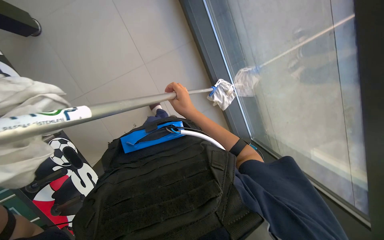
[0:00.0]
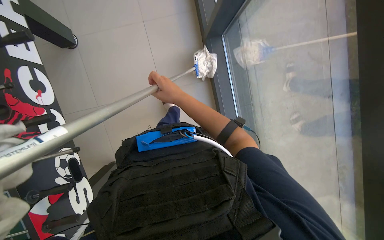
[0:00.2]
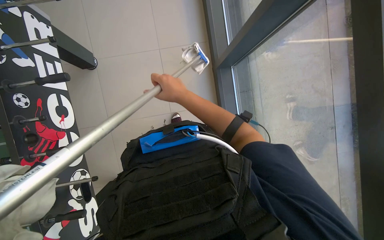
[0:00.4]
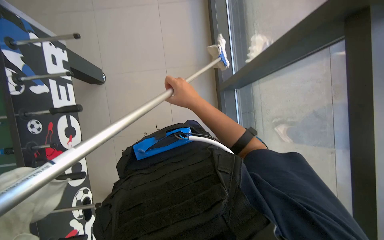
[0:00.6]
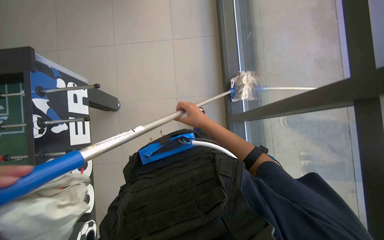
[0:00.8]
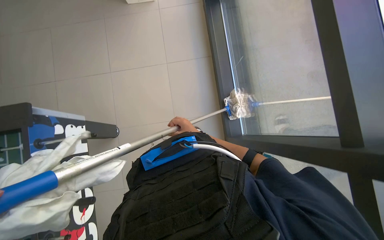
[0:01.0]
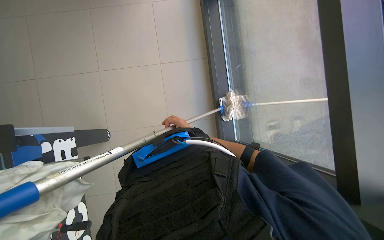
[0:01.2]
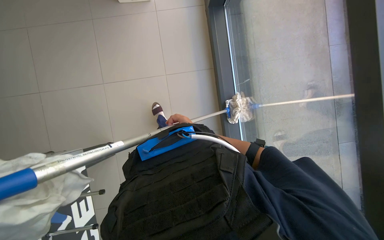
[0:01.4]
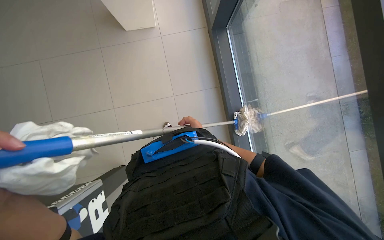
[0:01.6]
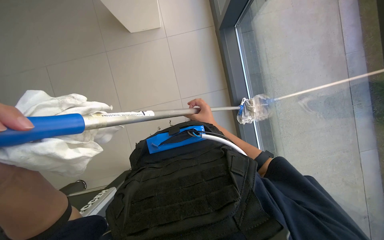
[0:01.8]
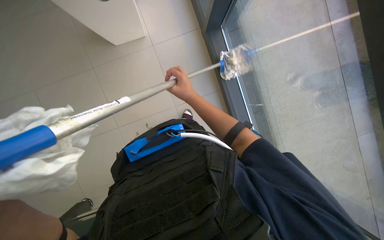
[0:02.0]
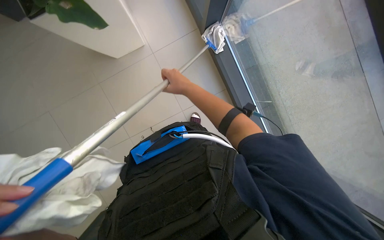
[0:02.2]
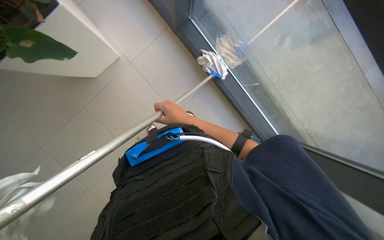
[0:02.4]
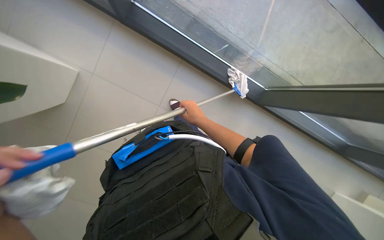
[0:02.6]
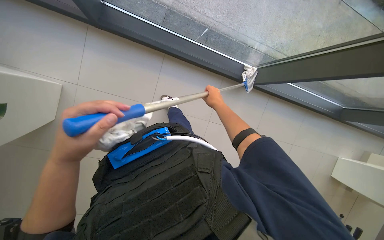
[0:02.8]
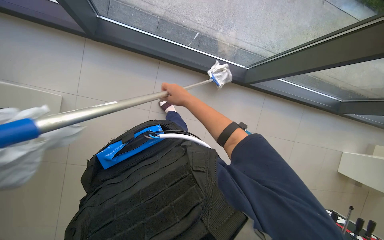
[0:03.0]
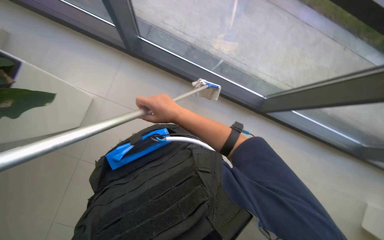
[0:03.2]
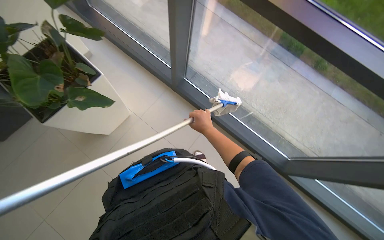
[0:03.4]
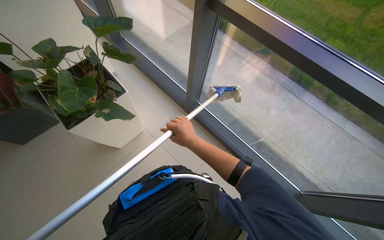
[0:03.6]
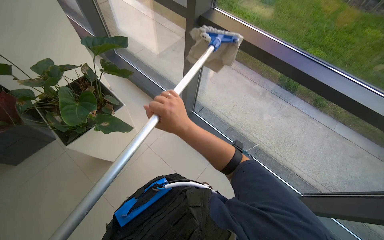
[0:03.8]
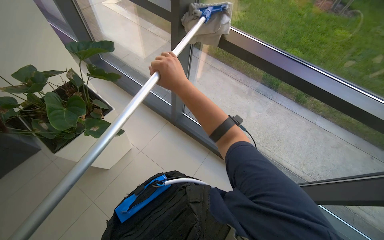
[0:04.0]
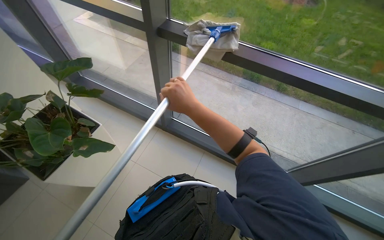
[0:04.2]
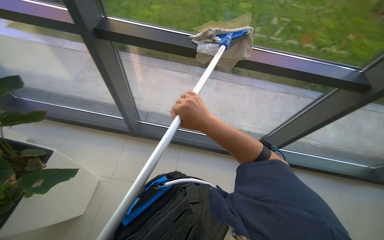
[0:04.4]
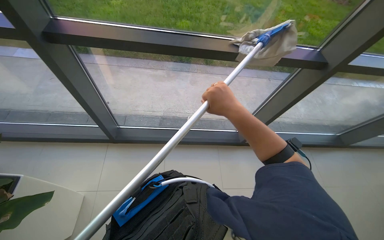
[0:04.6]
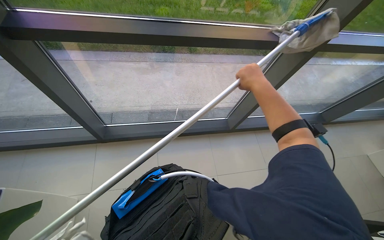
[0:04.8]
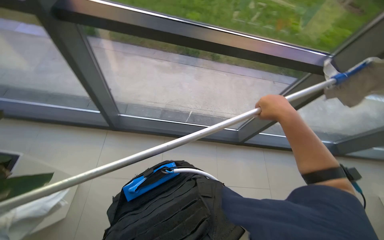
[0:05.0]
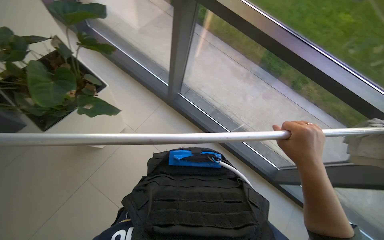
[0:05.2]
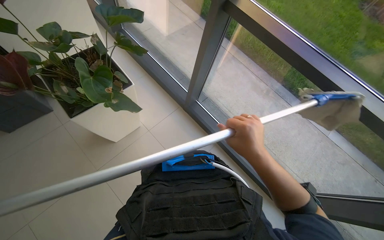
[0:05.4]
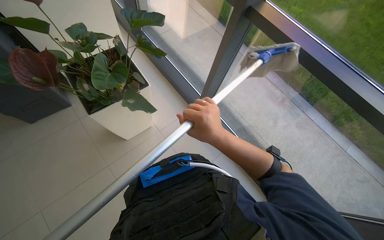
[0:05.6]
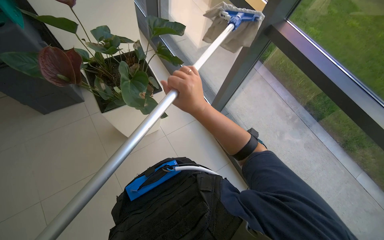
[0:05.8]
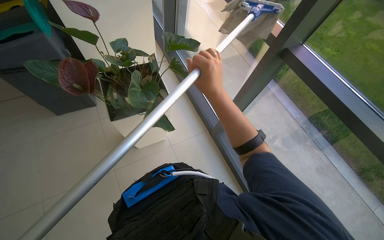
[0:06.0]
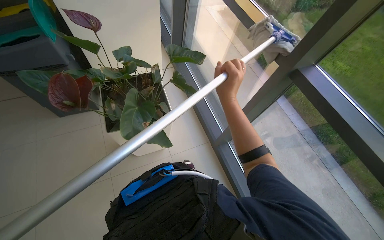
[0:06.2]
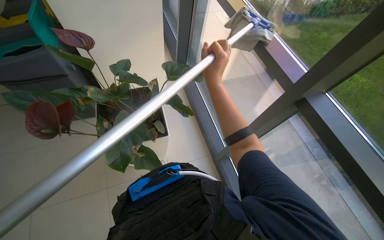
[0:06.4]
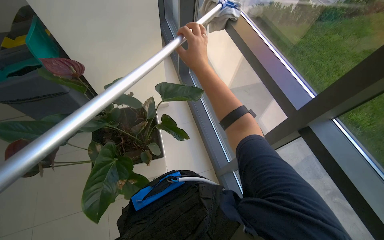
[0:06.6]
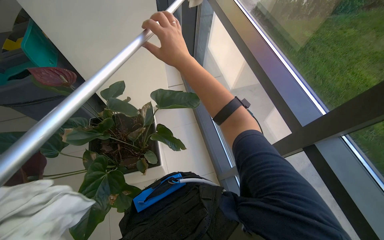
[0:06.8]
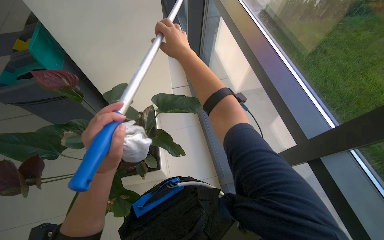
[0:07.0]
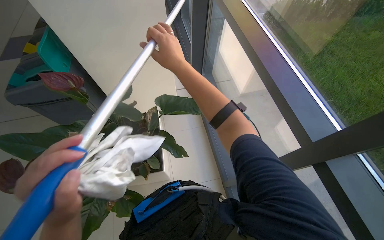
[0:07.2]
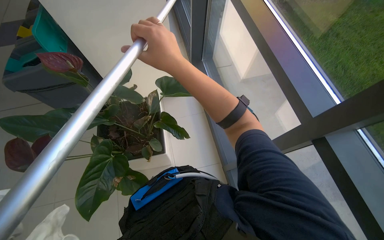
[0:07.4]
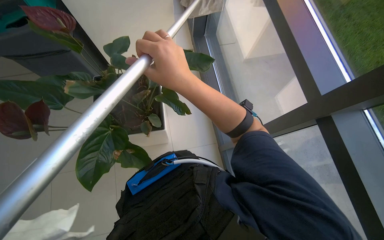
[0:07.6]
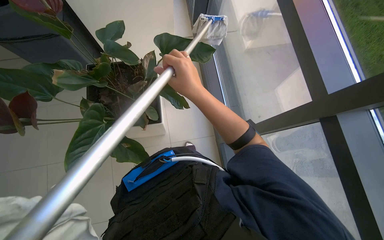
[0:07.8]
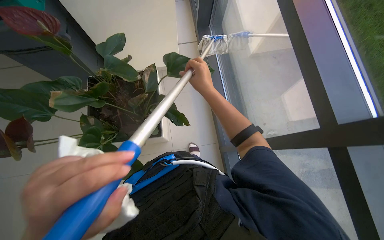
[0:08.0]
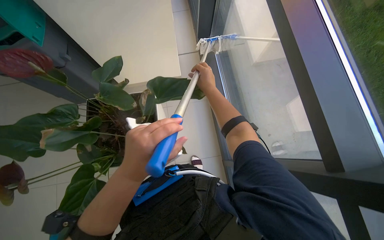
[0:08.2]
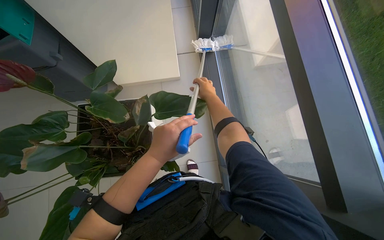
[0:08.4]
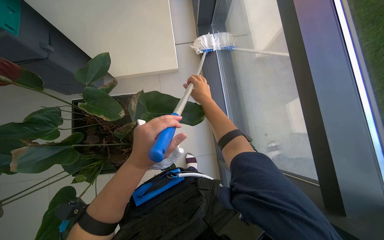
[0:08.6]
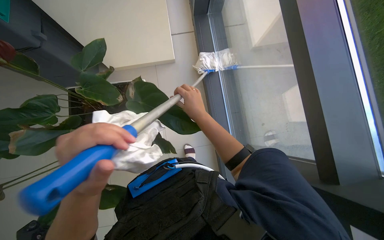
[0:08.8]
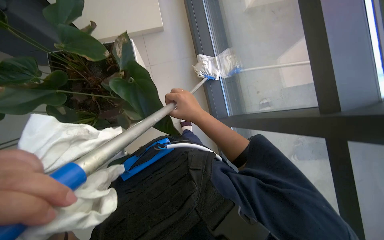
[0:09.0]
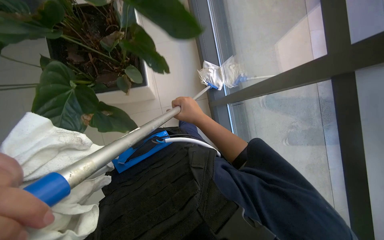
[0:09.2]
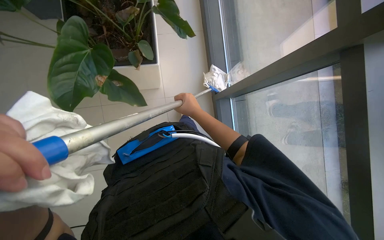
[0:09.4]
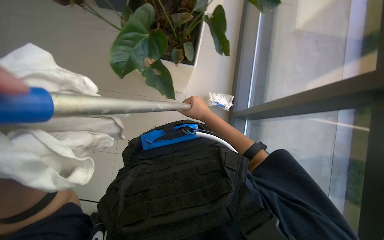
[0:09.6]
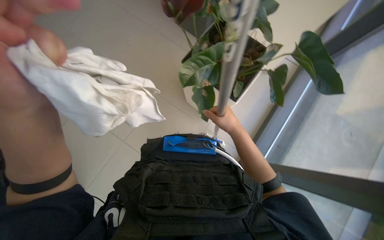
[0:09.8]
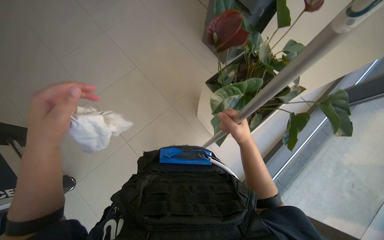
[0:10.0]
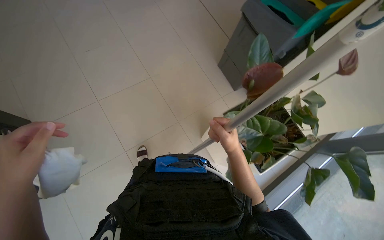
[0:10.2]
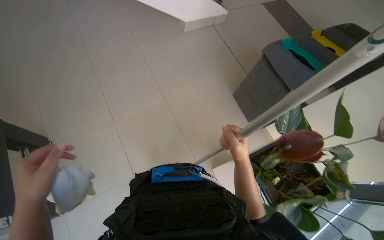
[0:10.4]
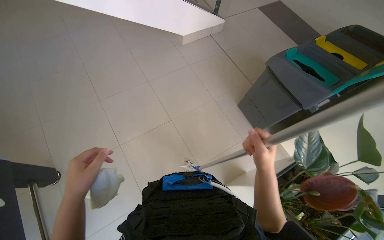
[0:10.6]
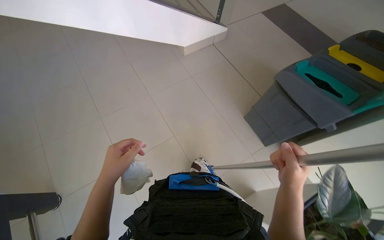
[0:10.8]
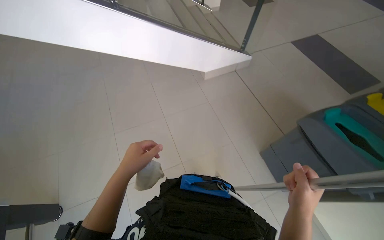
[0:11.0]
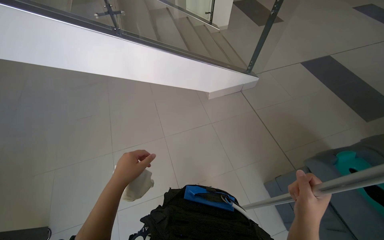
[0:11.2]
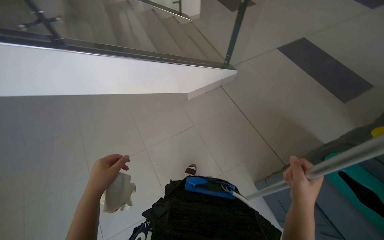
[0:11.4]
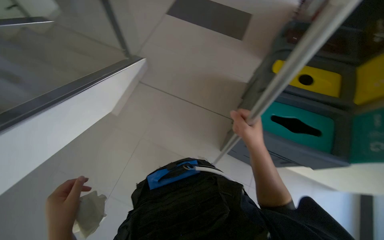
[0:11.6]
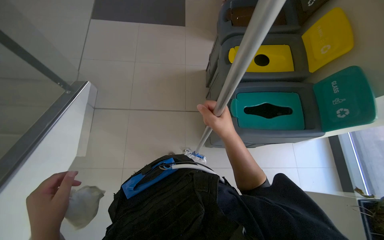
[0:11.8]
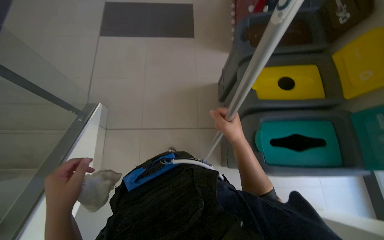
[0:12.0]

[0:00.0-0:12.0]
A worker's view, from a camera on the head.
Job: cleaning windows.
The whole recording: Cleaning glass windows with mop. The worker cleans large glass windows with a mop.
0:00.0 to 0:01.6: The camera pitches upward, by approximately 35 degrees.
0:03.0 to 0:04.4: The view tips upward by approximately 20 degrees.
0:07.6 to 0:09.0: The right hand goes approximately 20 cm farther from the camera and to the right.
0:09.0 to 0:10.4: The right hand travels down the picture by roughly 25 cm.
0:10.4 to 0:12.0: The wearer moves some 1 m.

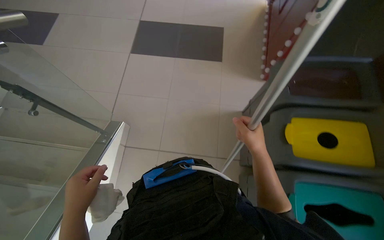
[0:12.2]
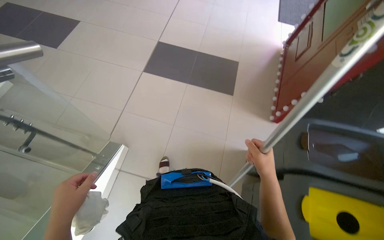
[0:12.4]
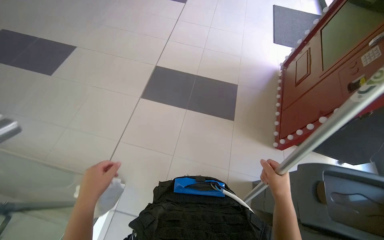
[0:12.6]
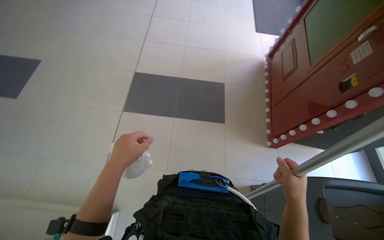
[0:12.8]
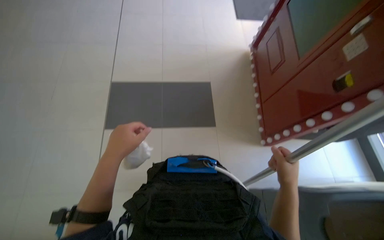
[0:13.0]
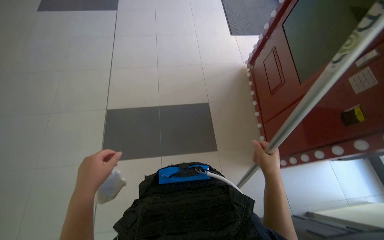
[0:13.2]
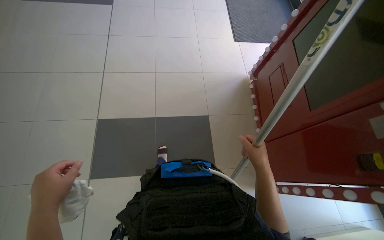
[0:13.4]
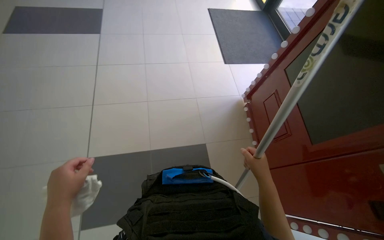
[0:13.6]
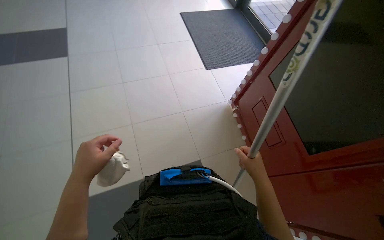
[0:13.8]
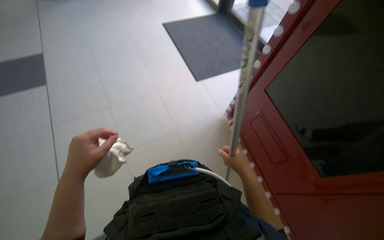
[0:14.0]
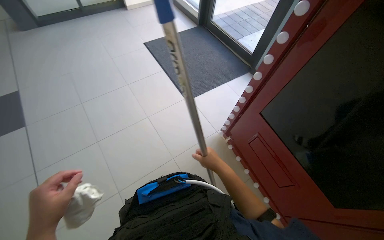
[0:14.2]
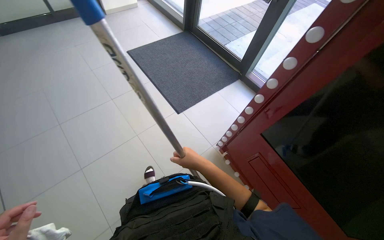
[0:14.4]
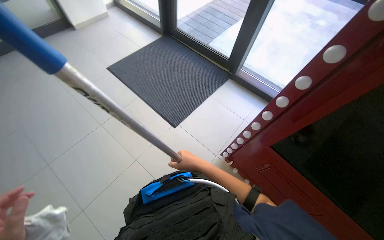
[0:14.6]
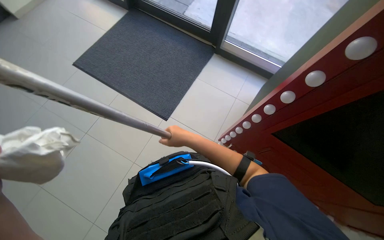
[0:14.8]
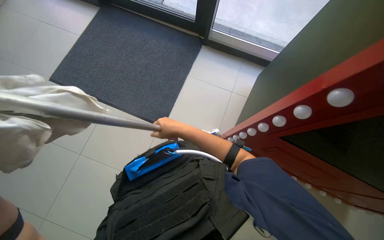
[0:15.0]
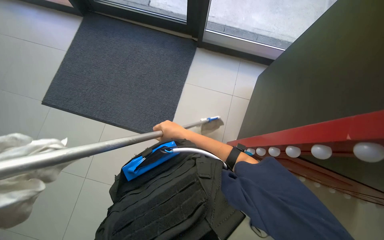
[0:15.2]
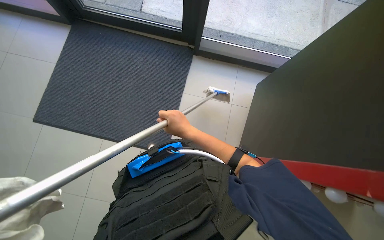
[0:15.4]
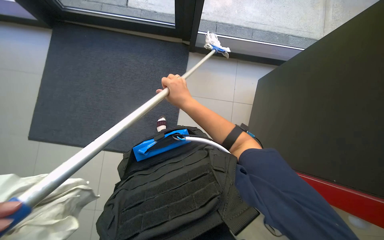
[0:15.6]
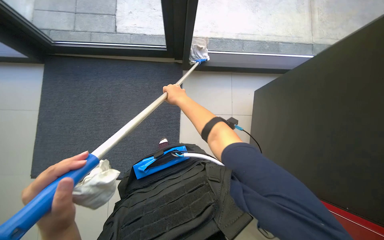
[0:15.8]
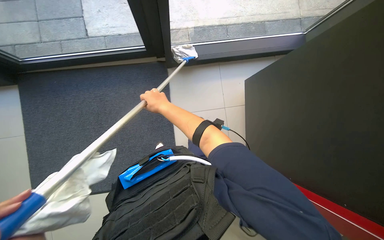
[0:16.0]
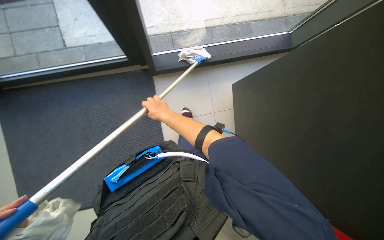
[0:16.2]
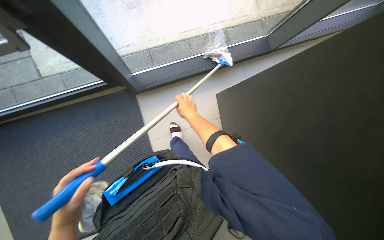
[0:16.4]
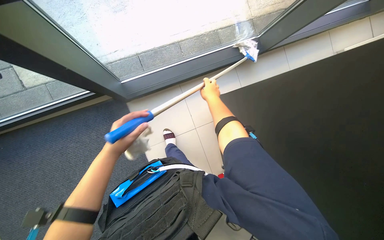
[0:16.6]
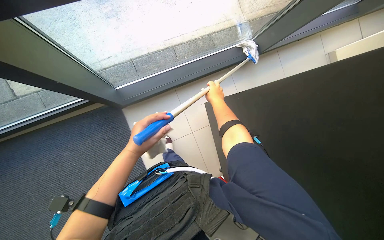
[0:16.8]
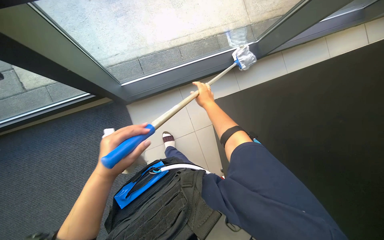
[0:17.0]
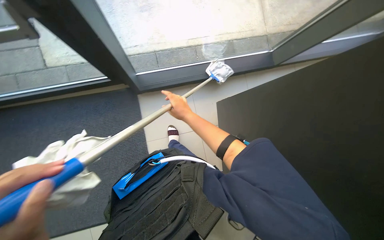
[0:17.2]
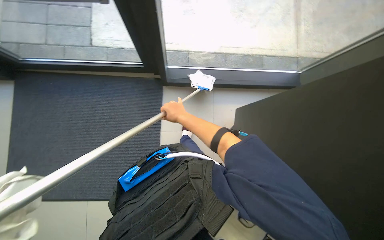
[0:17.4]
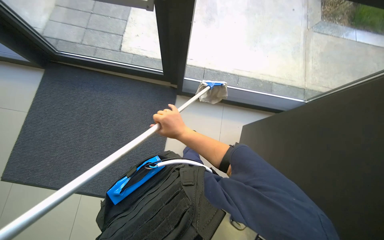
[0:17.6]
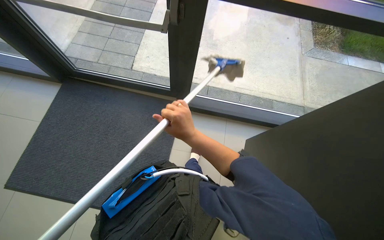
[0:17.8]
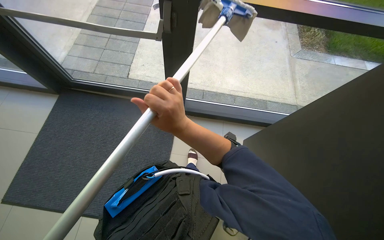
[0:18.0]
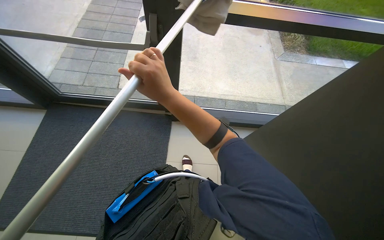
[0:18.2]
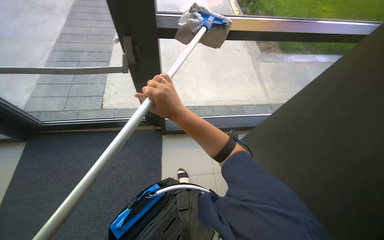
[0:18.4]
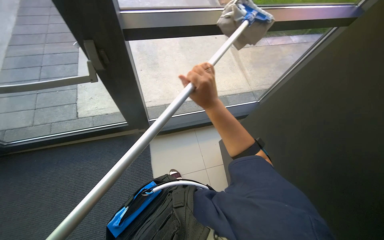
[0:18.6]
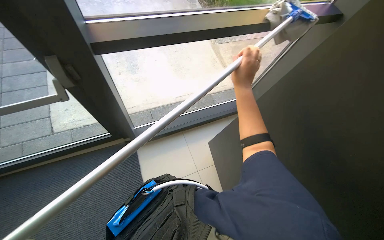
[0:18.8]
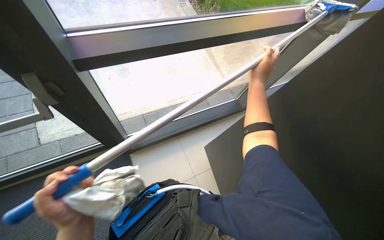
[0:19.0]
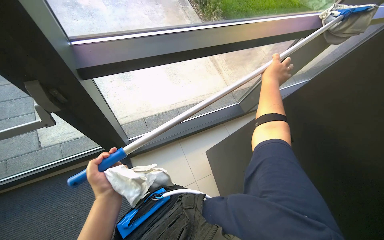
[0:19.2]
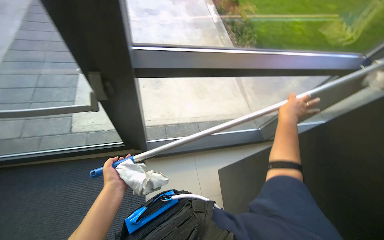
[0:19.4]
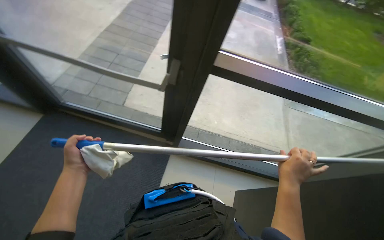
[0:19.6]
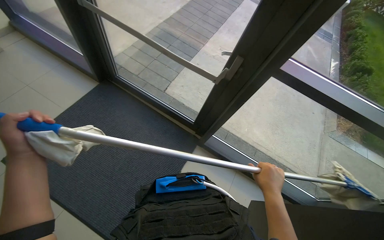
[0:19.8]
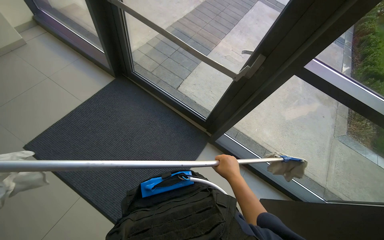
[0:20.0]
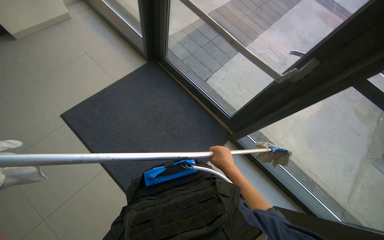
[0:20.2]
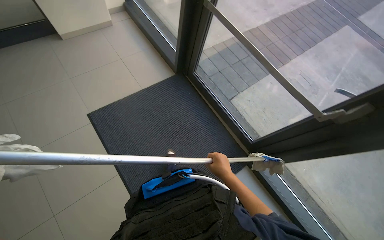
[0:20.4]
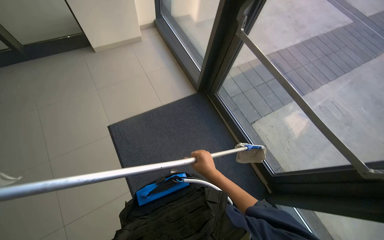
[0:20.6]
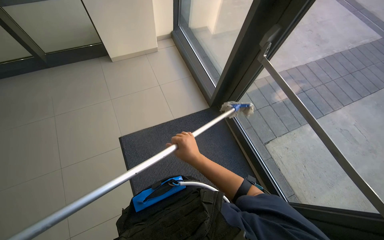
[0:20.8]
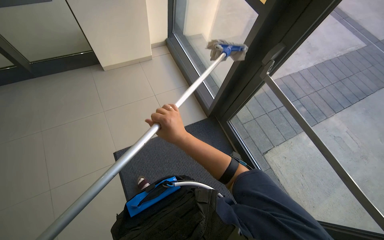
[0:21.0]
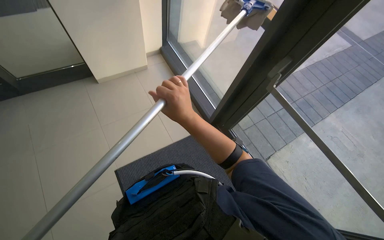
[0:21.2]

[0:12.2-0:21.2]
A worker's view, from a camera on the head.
Job: cleaning windows.
The whole recording: Cleaning glass windows with mop. The worker cleans large glass windows with a mop.
0:12.2 to 0:13.8: The camera is carried approximately 1.5 m. The wearer's head swings about 20 degrees to the right.
0:13.8 to 0:15.2: The camera travels roughly 1 m. The head rotates roughly 40 degrees to the right. The camera pitches downward, by roughly 15 degrees.
0:15.2 to 0:16.6: The camera travels approximately 60 cm. The wearer's head swings roughly 35 degrees to the right.
0:16.6 to 0:18.2: The view tips upward by roughly 20 degrees. The right hand is displaced nearer to the camera by about 40 cm.
0:19.8 to 0:21.2: The wearer moves some 80 cm. The wearer's head swings about 30 degrees to the left.
